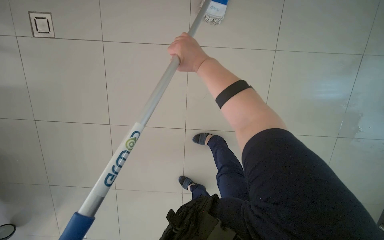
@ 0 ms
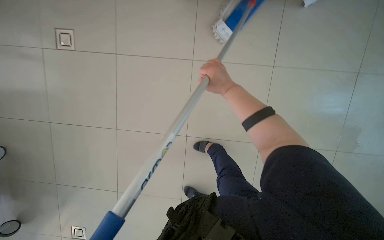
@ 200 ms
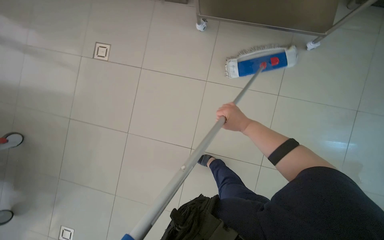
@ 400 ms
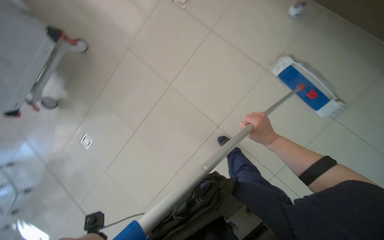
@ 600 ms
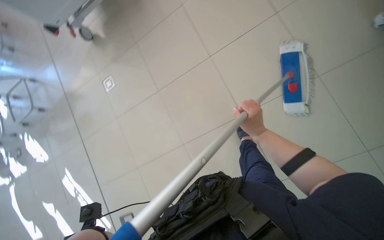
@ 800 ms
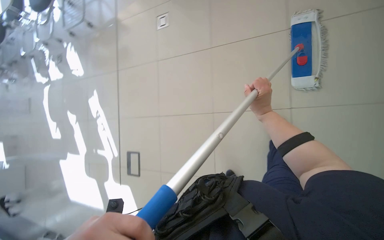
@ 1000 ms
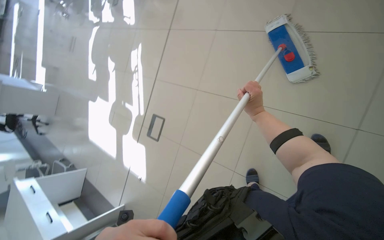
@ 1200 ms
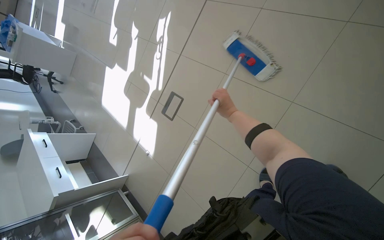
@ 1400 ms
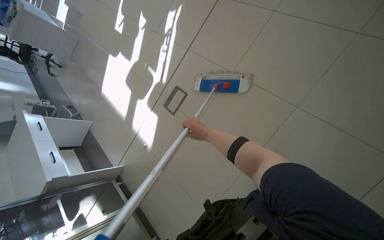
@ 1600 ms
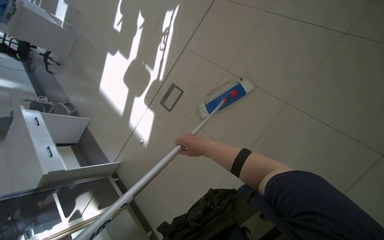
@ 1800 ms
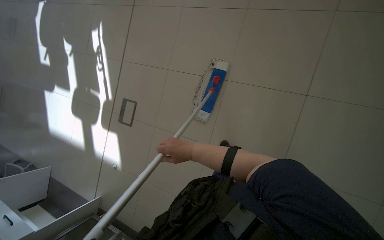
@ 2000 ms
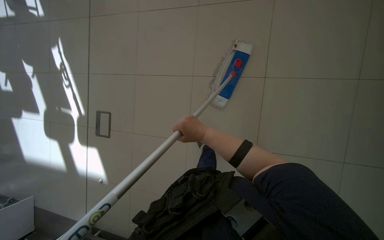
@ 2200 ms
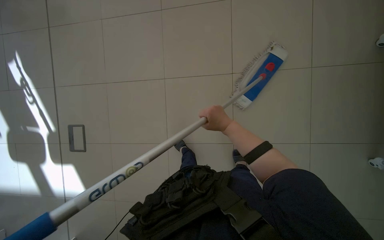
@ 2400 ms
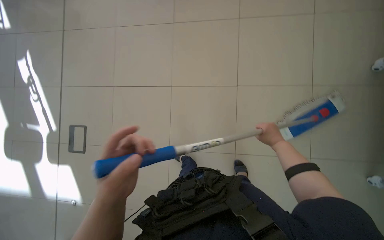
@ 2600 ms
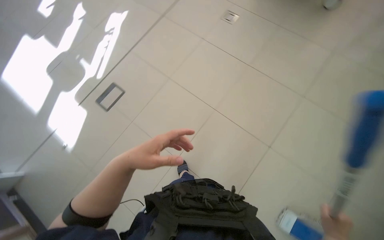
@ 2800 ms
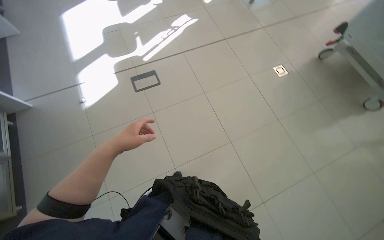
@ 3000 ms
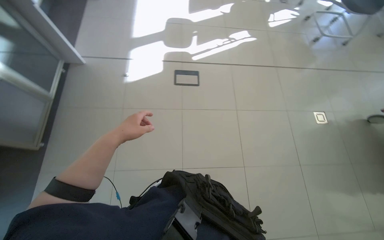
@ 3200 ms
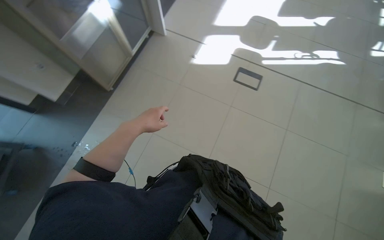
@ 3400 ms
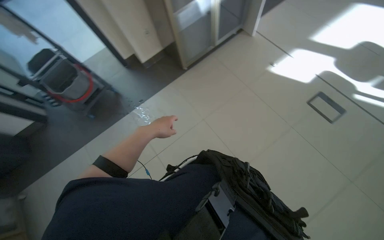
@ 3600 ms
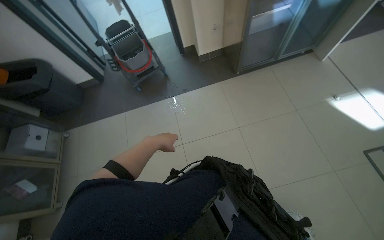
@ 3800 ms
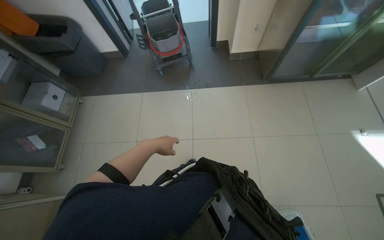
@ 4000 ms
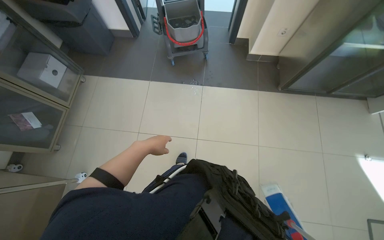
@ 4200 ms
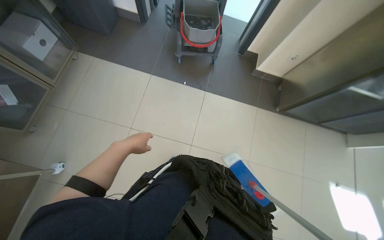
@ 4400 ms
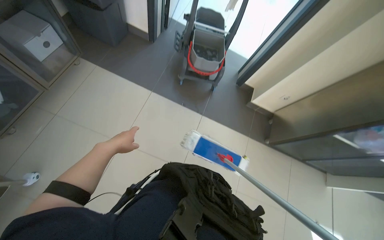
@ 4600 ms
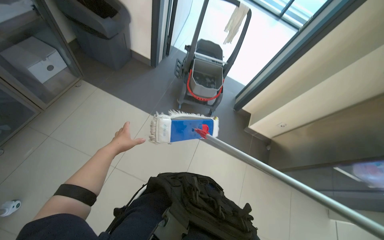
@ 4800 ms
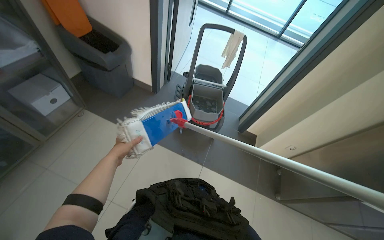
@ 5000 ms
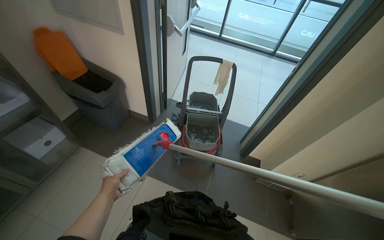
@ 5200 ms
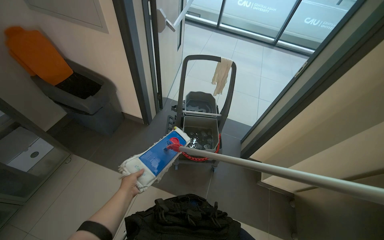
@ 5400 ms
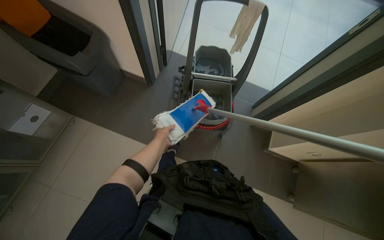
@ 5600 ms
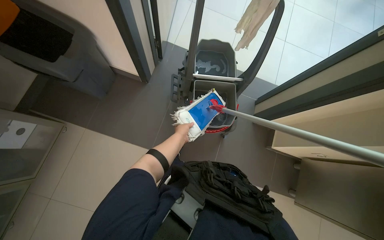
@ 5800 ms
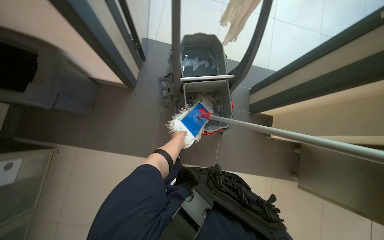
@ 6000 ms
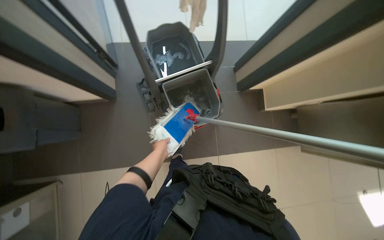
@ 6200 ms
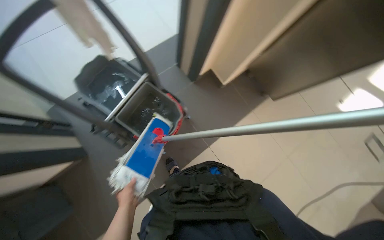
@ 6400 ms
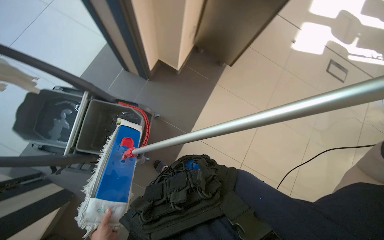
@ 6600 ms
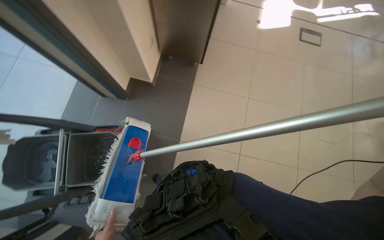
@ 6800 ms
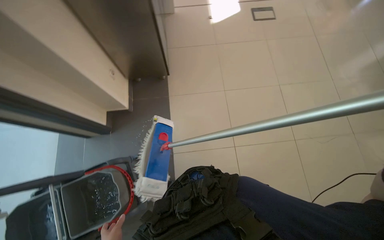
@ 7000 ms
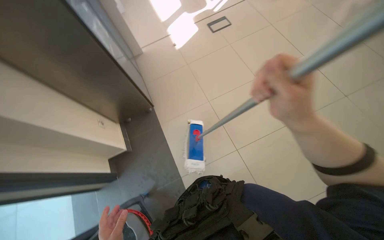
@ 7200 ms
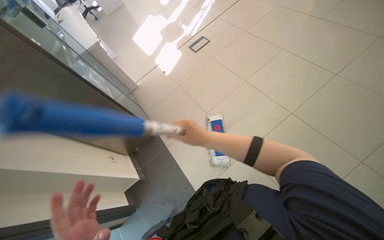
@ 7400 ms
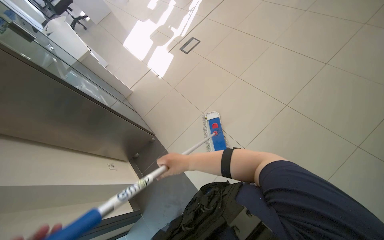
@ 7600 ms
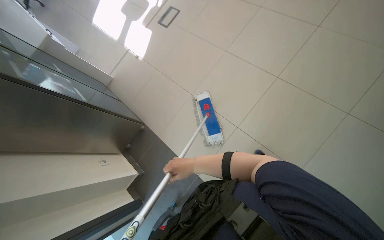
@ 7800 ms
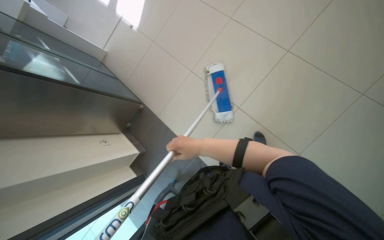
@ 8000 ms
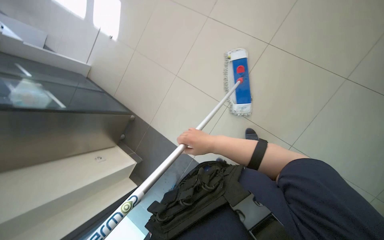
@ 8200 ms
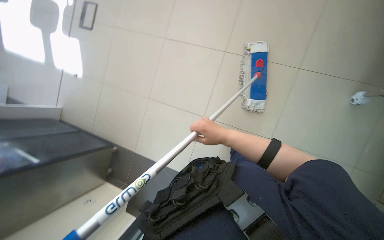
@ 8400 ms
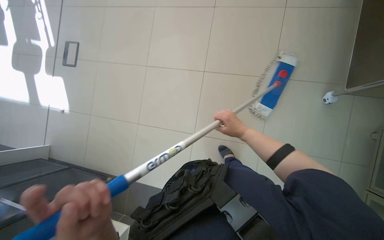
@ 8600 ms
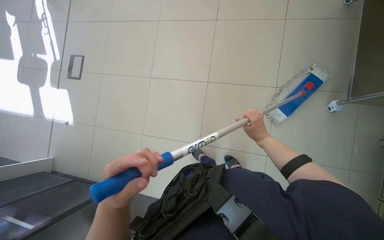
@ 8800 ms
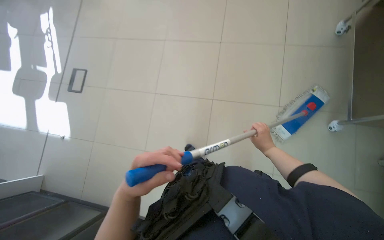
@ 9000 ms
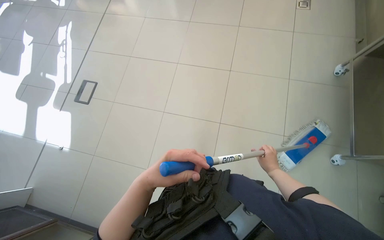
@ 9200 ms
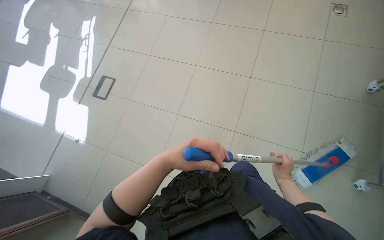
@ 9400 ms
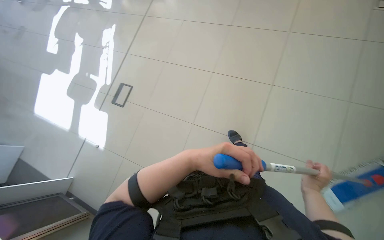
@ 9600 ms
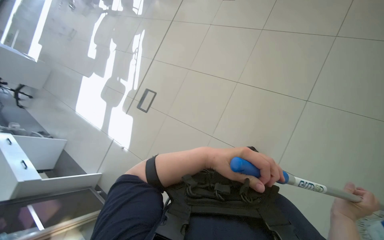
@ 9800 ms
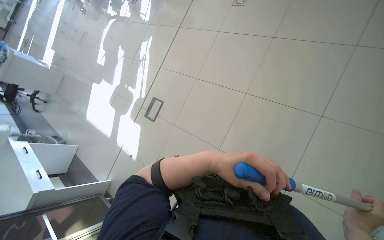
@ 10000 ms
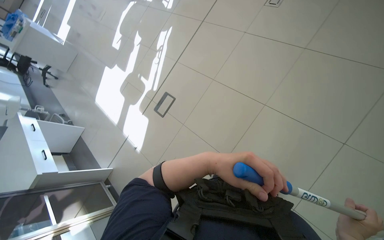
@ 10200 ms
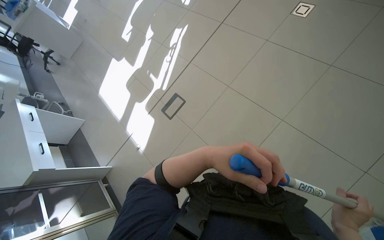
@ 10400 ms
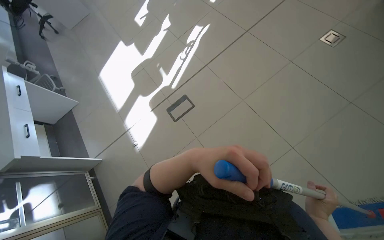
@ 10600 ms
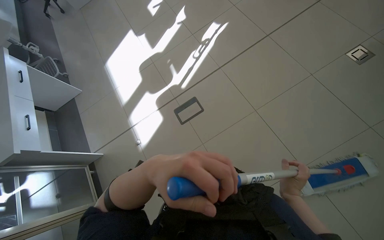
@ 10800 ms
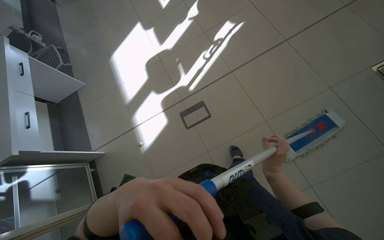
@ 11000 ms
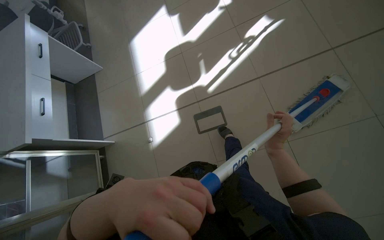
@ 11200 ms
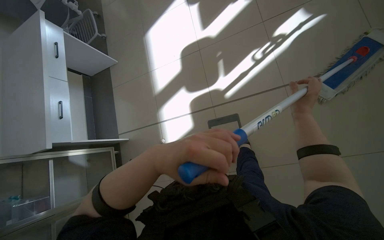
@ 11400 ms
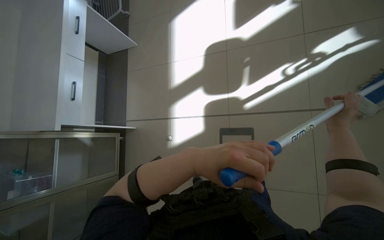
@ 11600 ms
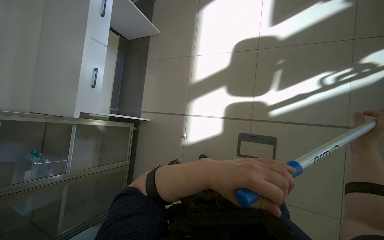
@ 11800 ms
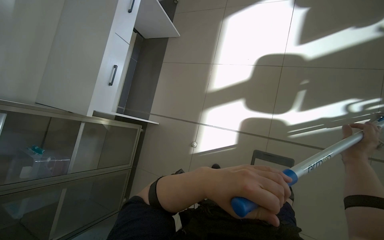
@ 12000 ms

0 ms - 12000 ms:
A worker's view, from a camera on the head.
Job: mopping floor.
The whole recording: Mopping the room floor. The worker mops the tiled floor in the room, moving around furniture and equipment.
0 ms - 1600 ms: The wearer moves roughly 90 cm. The head rotates approximately 125 degrees to the left. The view tilts approximately 25 degrees downward.
1600 ms - 3000 ms: The view pans to the right by roughly 15 degrees. The view tips upward by approximately 20 degrees. The scene turns approximately 30 degrees clockwise in the picture.
3000 ms - 4400 ms: The head travels roughly 90 cm. The head rotates about 130 degrees to the left.
4400 ms - 6000 ms: The camera travels some 1 m.
6000 ms - 7600 ms: The head travels about 80 cm. The scene turns some 140 degrees counterclockwise in the picture.
7600 ms - 9000 ms: The head rotates some 40 degrees to the right.
9000 ms - 10400 ms: The wearer moves about 90 cm. The wearer looks roughly 35 degrees further to the left.
10400 ms - 12000 ms: The camera travels roughly 1.5 m. The wearer looks some 25 degrees further downward. Everything in view rotates approximately 60 degrees clockwise.

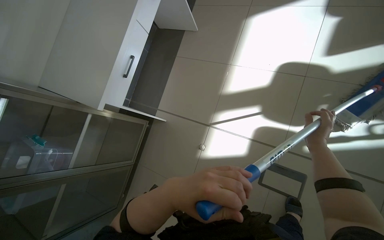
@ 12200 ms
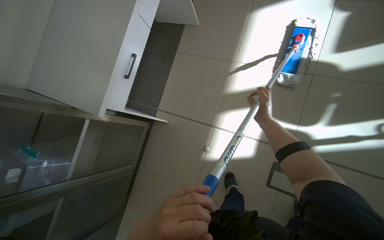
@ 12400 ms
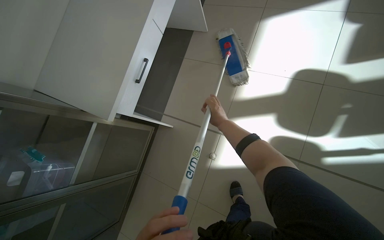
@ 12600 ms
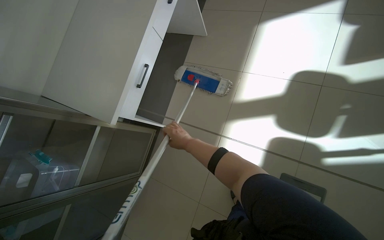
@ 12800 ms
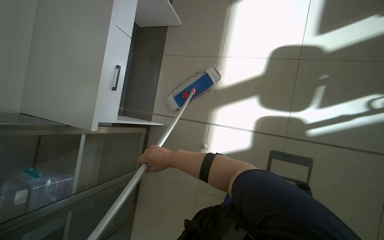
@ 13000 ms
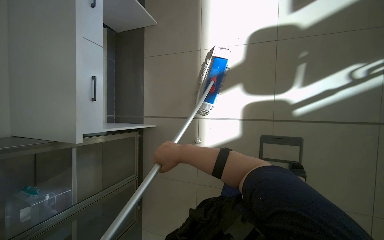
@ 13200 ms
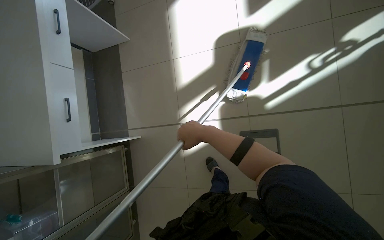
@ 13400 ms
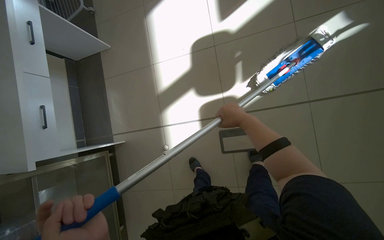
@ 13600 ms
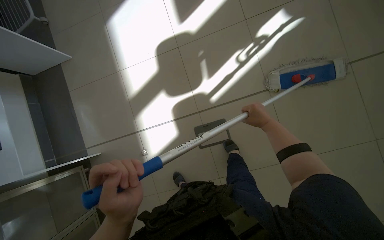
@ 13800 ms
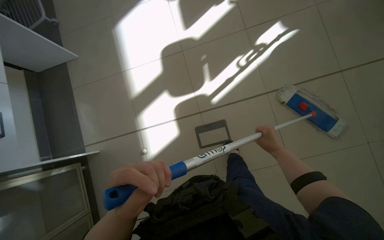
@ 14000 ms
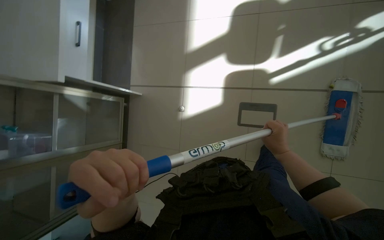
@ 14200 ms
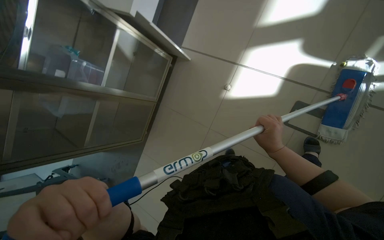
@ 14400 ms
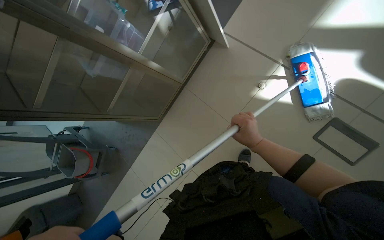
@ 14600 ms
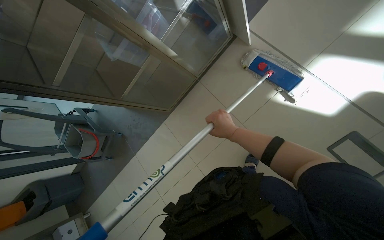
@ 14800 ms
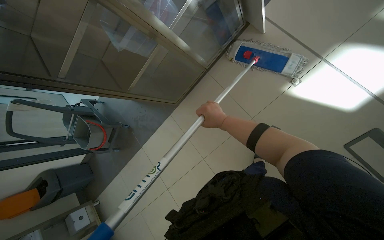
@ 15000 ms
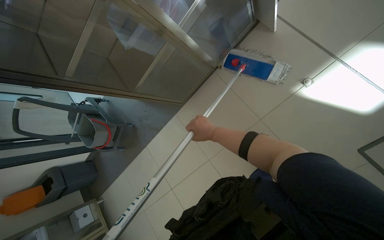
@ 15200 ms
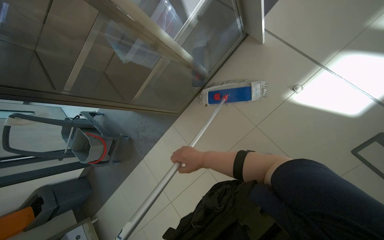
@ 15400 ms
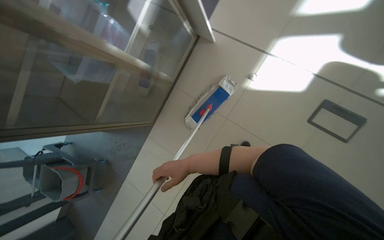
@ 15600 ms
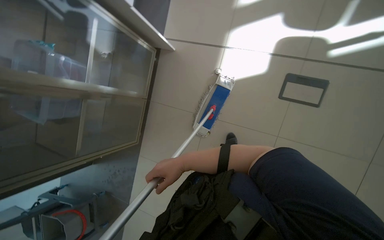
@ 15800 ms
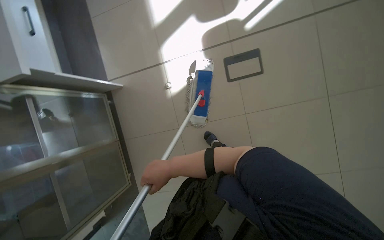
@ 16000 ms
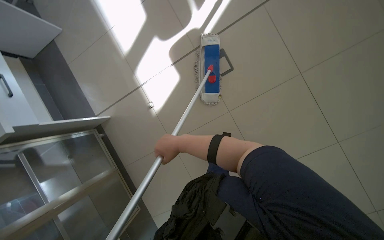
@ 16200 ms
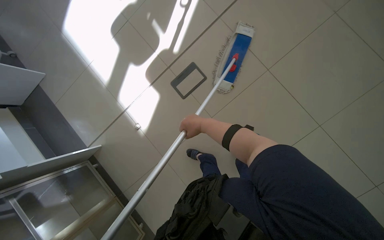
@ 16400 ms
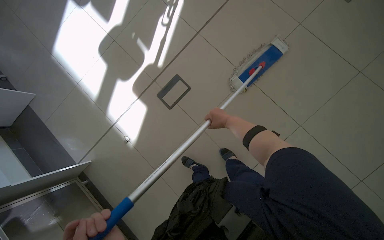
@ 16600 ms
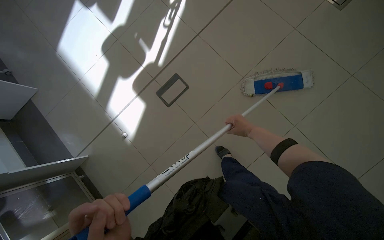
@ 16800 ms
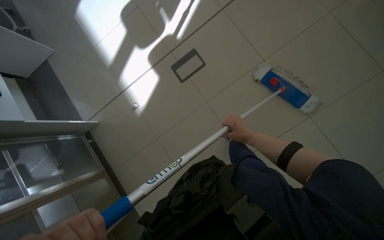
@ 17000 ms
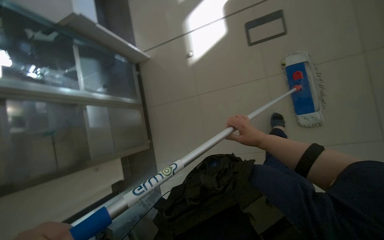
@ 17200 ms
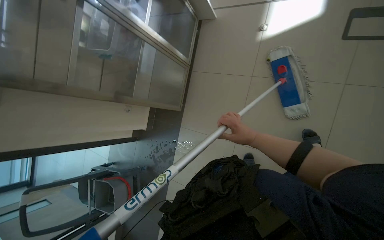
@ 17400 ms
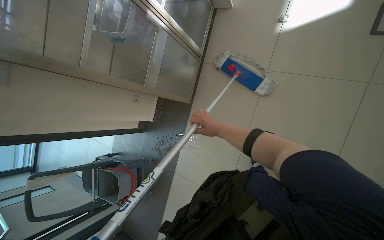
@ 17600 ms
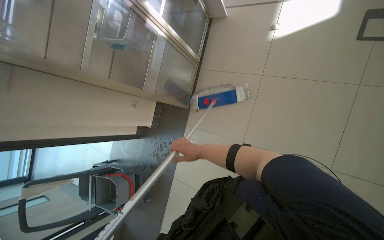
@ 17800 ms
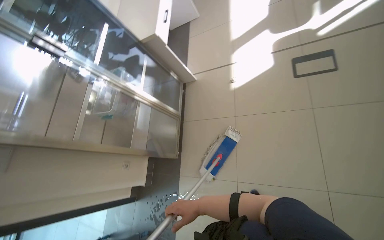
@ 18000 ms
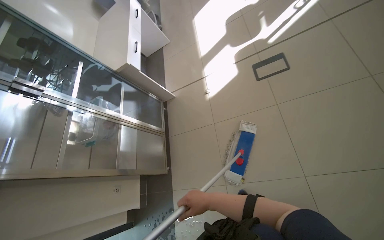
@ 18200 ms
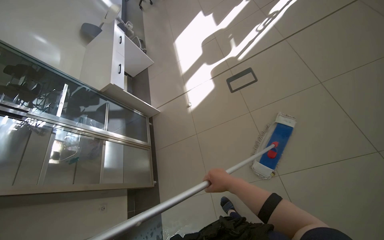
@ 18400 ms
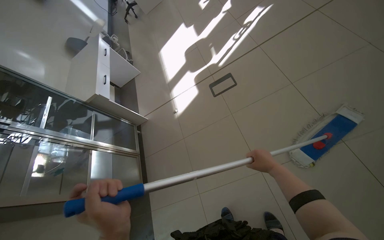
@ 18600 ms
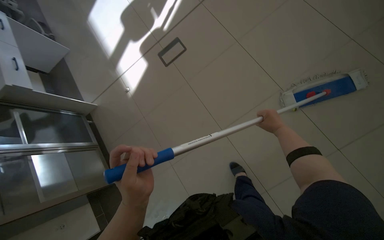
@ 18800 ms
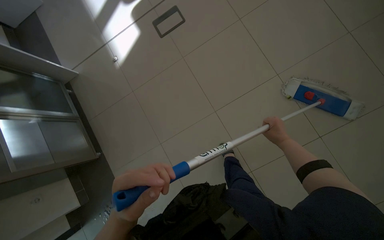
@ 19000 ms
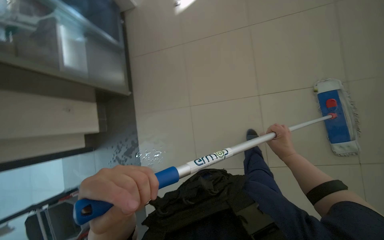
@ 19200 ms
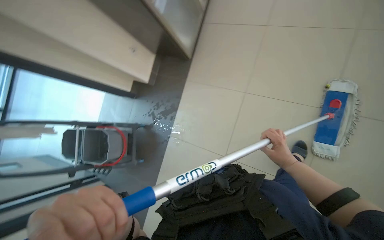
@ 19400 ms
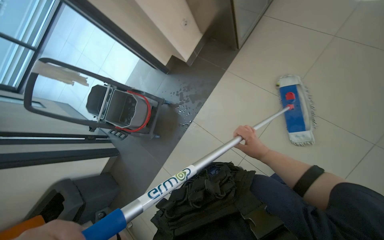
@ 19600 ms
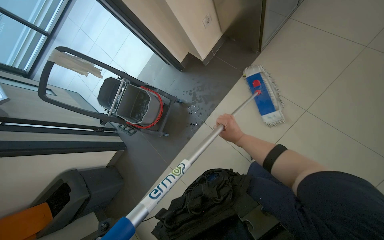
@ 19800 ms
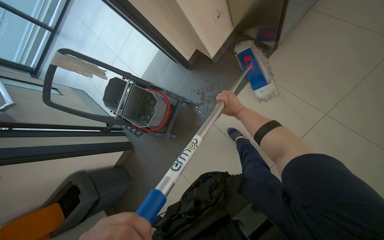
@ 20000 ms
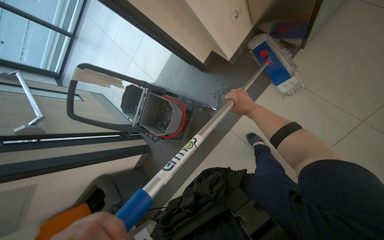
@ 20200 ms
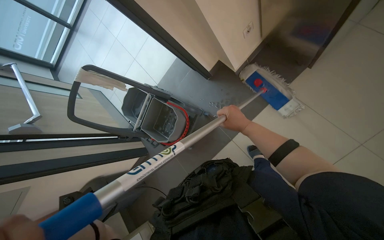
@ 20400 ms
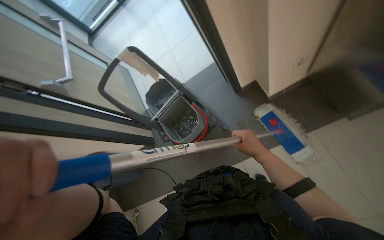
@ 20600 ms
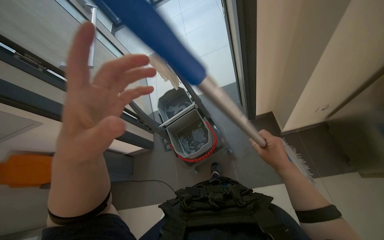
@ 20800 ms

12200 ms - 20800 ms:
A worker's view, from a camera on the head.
Job: mopping floor.
The whole recording: Mopping the room floor. The worker mops the tiled floor in the room, moving around furniture and equipment.
12200 ms - 13600 ms: The scene rotates counterclockwise by roughly 30 degrees.
13600 ms - 15000 ms: The camera is carried approximately 50 cm. The wearer looks approximately 20 degrees further downward. Everything in view rotates some 35 degrees clockwise.
15000 ms - 16600 ms: The camera is carried some 70 cm. The wearer looks about 90 degrees further to the right. The camera pitches upward, by about 25 degrees.
16600 ms - 18000 ms: The head travels approximately 50 cm.
18000 ms - 19400 ms: The view pans to the right by roughly 25 degrees.
19400 ms - 20800 ms: The camera is carried approximately 70 cm. The scene turns about 45 degrees clockwise in the picture.
